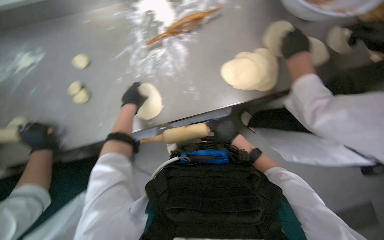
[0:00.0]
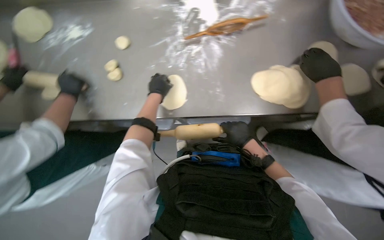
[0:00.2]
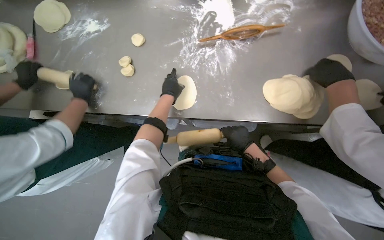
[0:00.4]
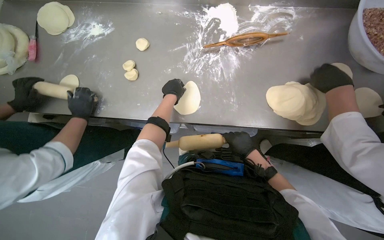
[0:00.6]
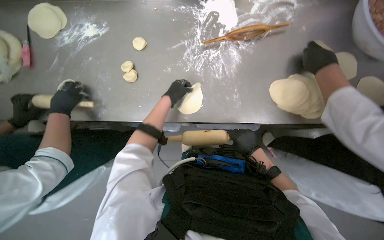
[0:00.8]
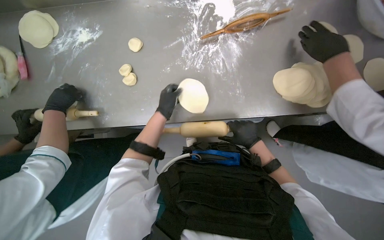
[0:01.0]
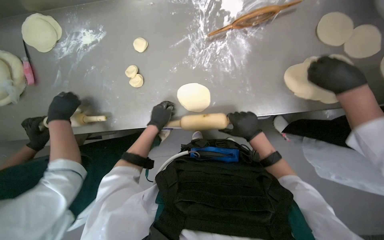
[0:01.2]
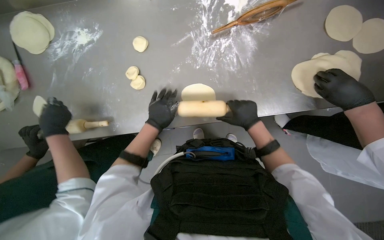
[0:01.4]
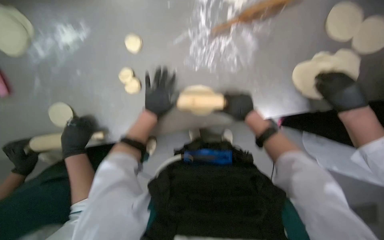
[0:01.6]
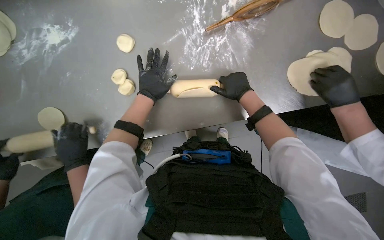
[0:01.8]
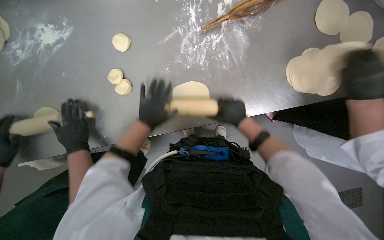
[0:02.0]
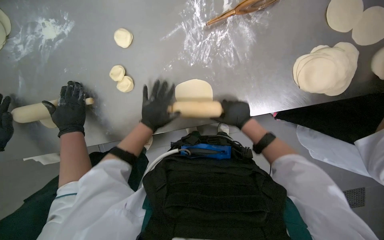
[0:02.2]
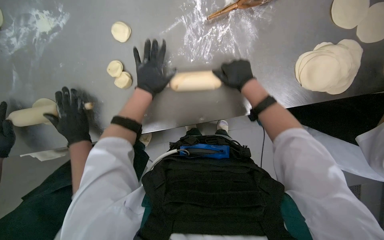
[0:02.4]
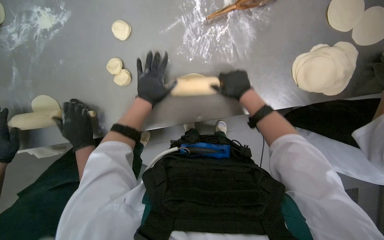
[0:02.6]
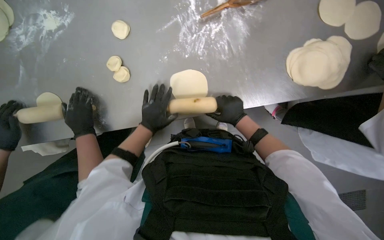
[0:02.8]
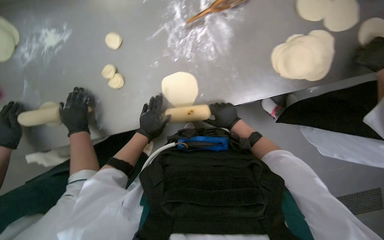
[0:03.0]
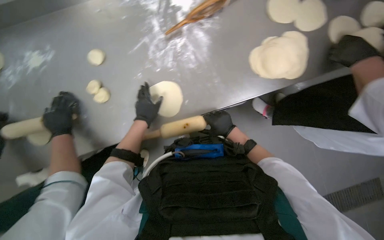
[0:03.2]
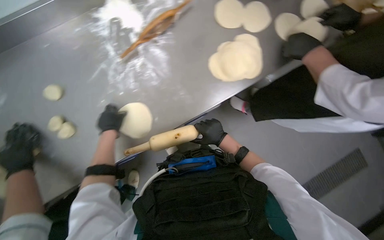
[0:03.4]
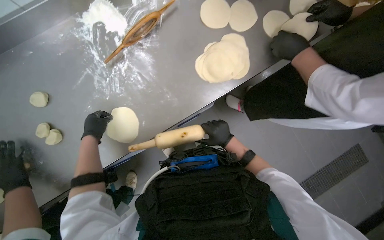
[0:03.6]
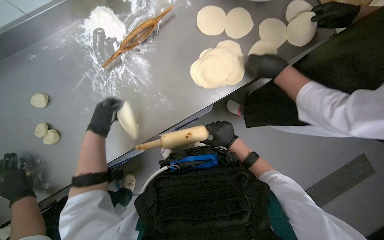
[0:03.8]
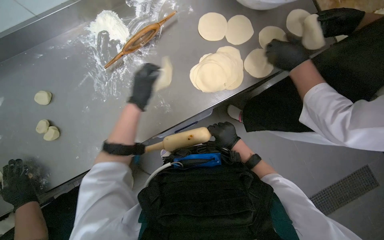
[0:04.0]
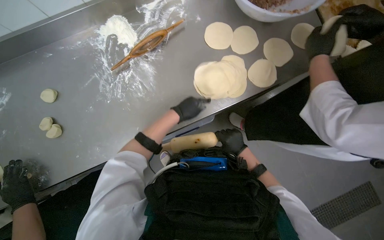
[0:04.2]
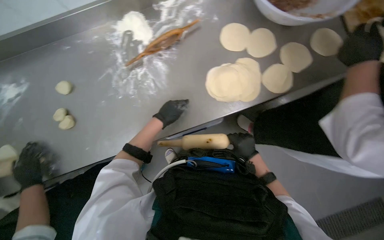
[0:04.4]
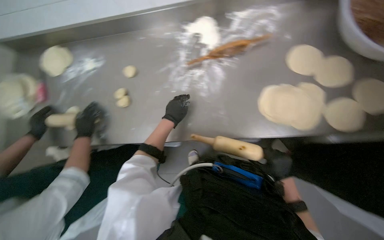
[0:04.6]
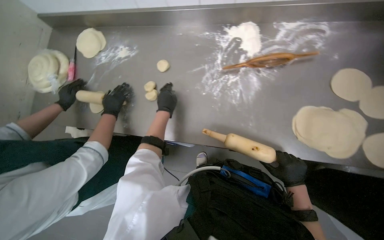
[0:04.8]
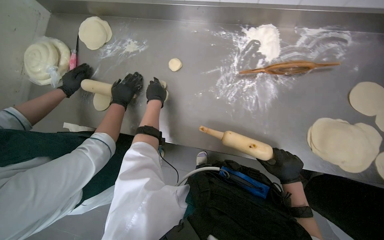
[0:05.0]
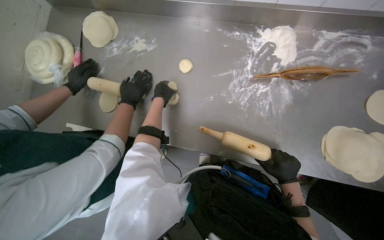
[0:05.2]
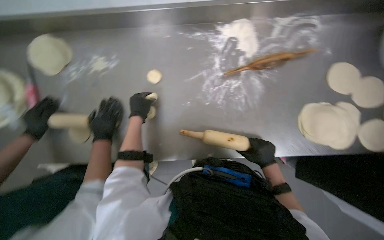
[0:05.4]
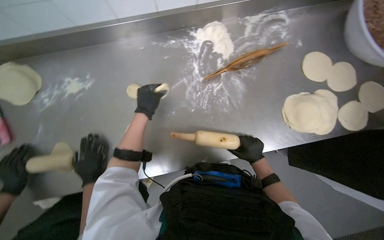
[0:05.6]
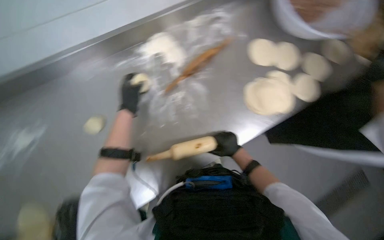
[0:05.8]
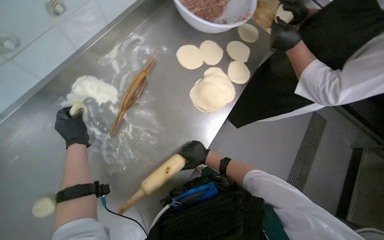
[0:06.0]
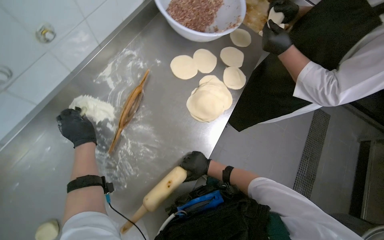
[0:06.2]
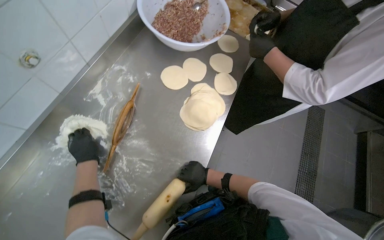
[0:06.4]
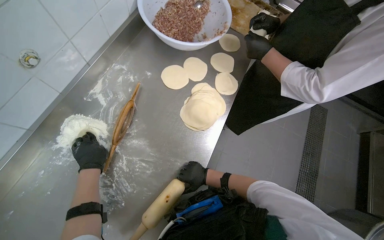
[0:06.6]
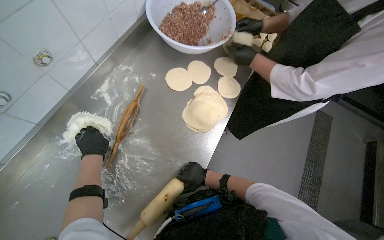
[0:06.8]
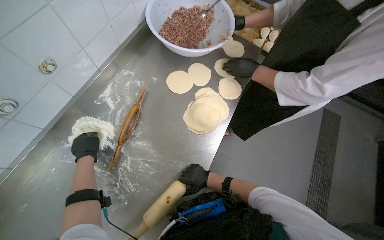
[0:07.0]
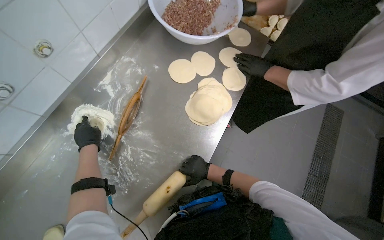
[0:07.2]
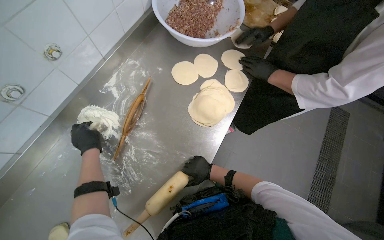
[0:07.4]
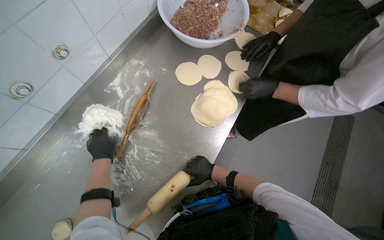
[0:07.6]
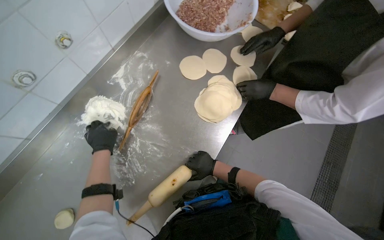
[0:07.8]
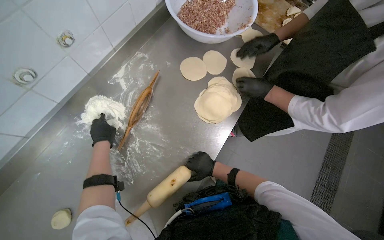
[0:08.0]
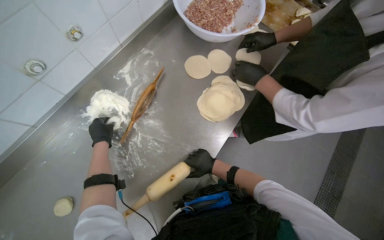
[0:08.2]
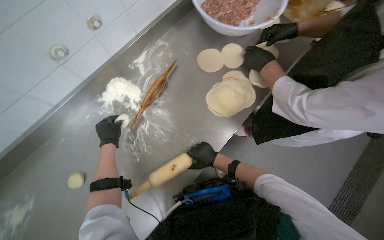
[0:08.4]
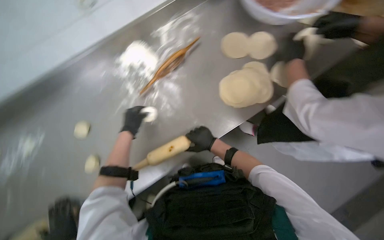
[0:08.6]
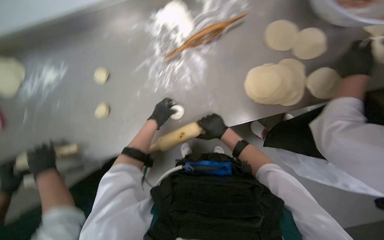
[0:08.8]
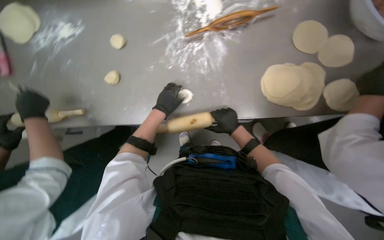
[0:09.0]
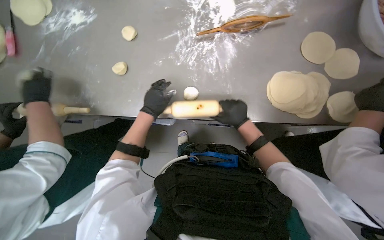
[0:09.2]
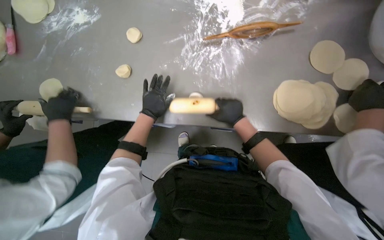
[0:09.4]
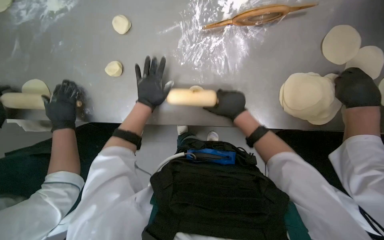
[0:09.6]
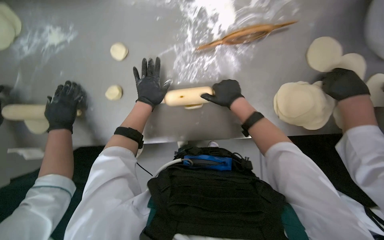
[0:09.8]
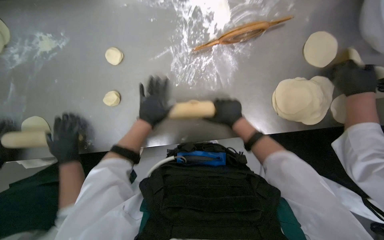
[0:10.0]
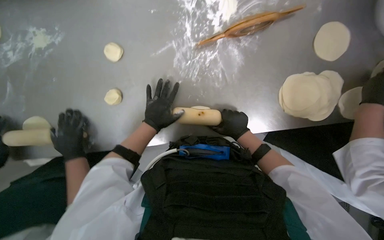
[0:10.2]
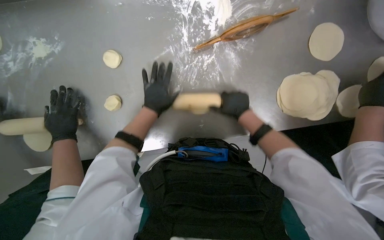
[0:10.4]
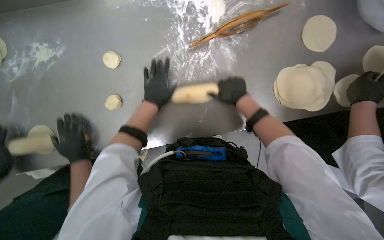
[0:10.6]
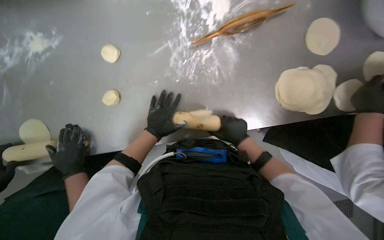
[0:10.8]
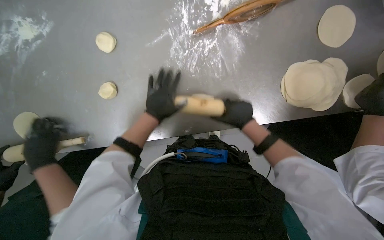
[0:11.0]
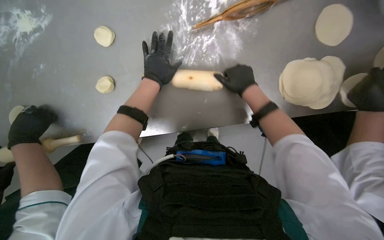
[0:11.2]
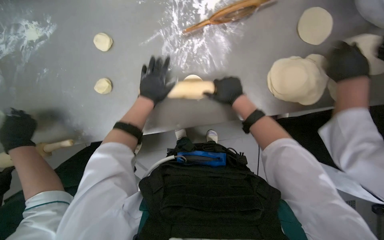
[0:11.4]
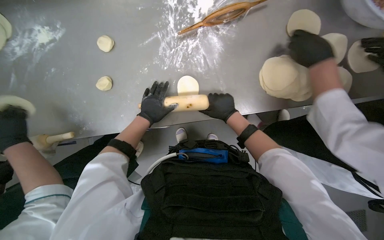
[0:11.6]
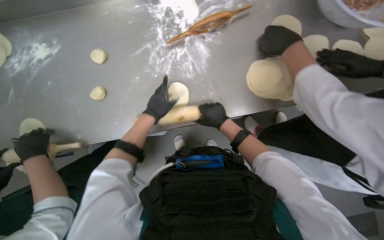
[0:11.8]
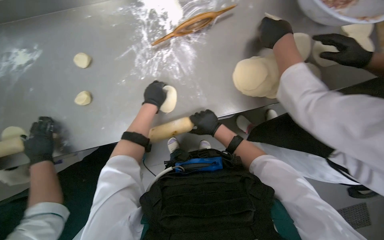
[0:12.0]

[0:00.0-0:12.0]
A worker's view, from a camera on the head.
Job: preparing food.
The whole recording: Rolling dough circles. The worker uses a rolling pin to flatten small dough circles on the metal table.
0:00.0 to 0:01.6: The right hand moves up the picture, some 20 cm.
0:01.6 to 0:03.0: The right hand travels up the picture and back again, about 5 cm each way, while the left hand travels down the picture by approximately 10 cm.
0:03.0 to 0:04.4: The camera pitches upward, by some 10 degrees. The right hand goes about 25 cm to the right, while the left hand travels to the left and back again, approximately 5 cm each way.
0:04.4 to 0:06.0: The head turns to the right by about 40 degrees.
0:06.0 to 0:07.6: The hands make small movements and keep their place.
0:07.6 to 0:09.0: The wearer looks roughly 50 degrees further to the left. The camera pitches downward, by about 20 degrees.
0:09.0 to 0:10.4: The right hand goes up and down the picture, about 10 cm each way, reversing 2 times.
0:10.4 to 0:12.0: The left hand goes up and down the picture, some 15 cm each way, reversing 2 times, while the right hand swings up and down the picture, roughly 15 cm each way, with 2 reversals.

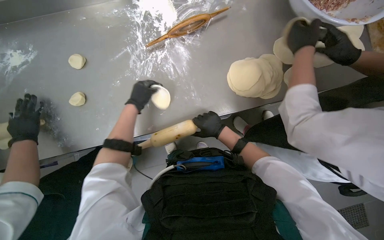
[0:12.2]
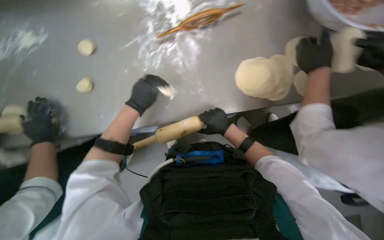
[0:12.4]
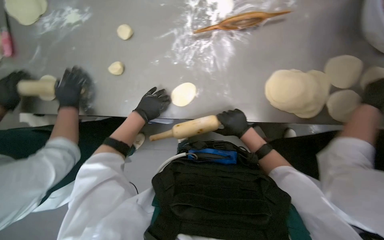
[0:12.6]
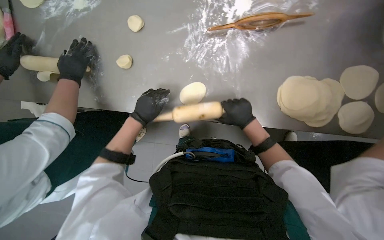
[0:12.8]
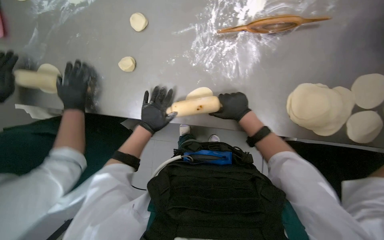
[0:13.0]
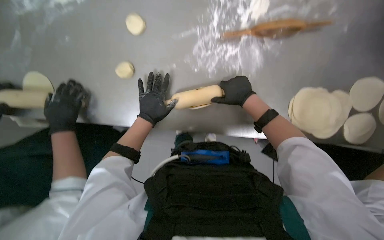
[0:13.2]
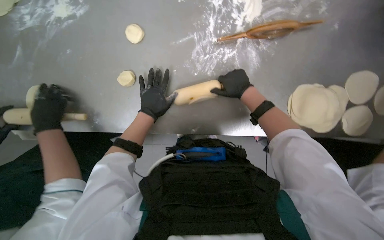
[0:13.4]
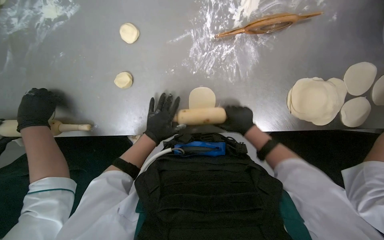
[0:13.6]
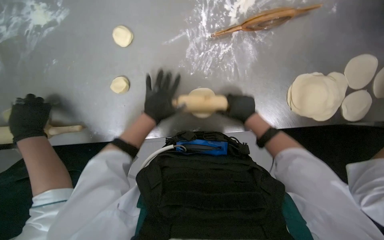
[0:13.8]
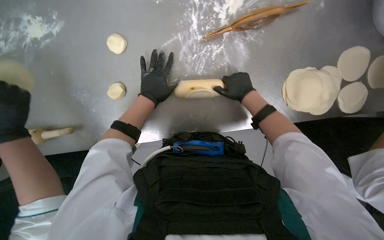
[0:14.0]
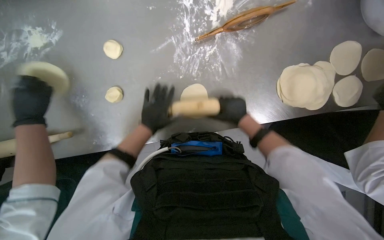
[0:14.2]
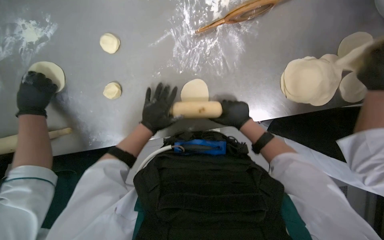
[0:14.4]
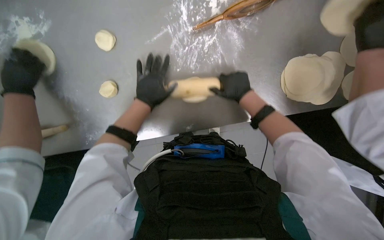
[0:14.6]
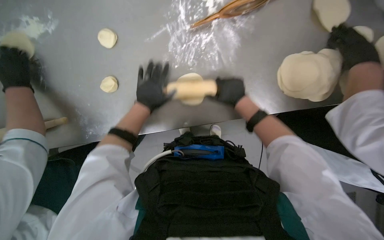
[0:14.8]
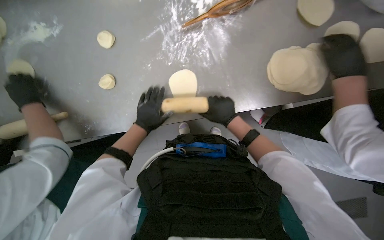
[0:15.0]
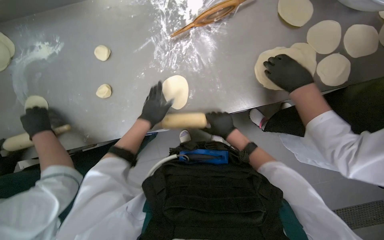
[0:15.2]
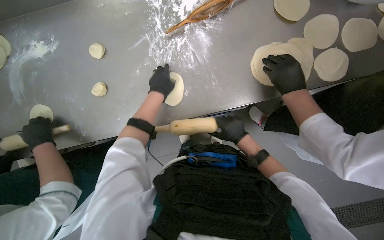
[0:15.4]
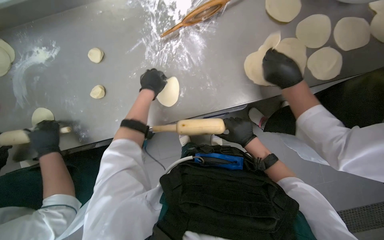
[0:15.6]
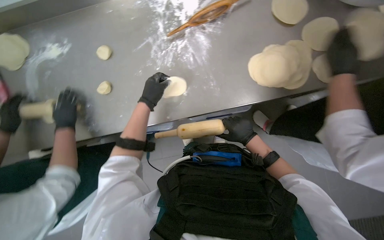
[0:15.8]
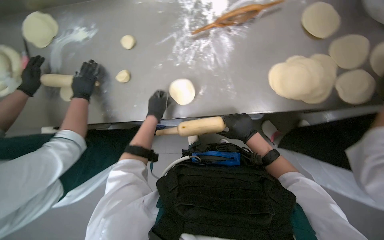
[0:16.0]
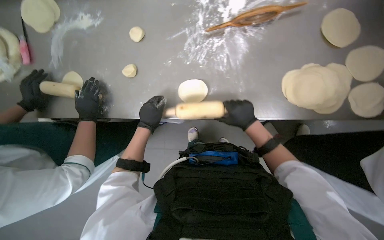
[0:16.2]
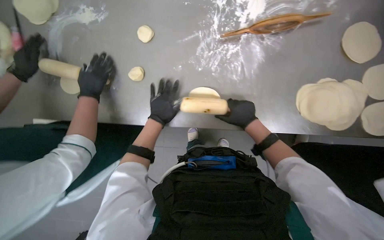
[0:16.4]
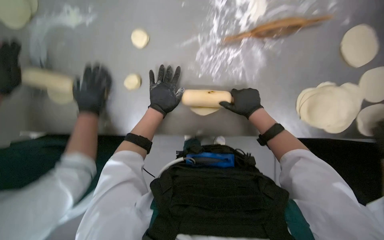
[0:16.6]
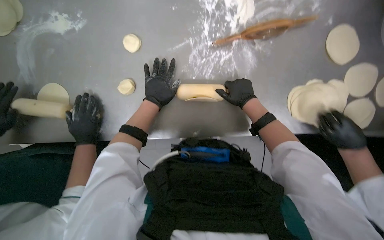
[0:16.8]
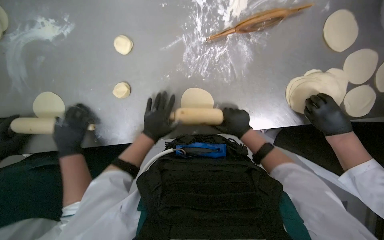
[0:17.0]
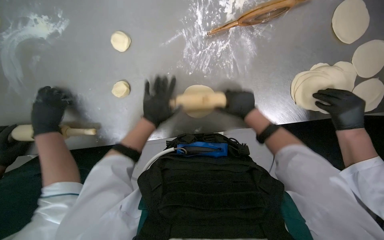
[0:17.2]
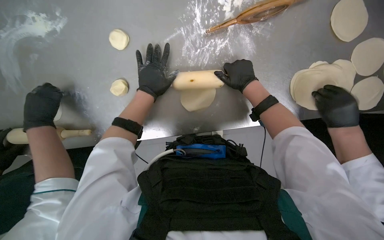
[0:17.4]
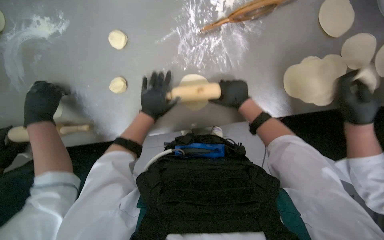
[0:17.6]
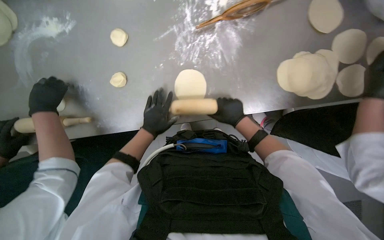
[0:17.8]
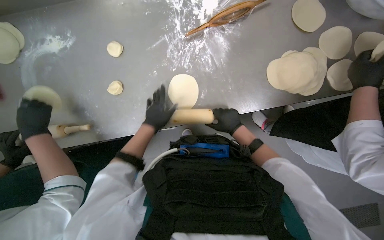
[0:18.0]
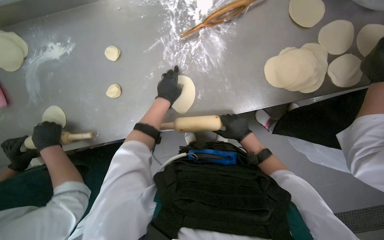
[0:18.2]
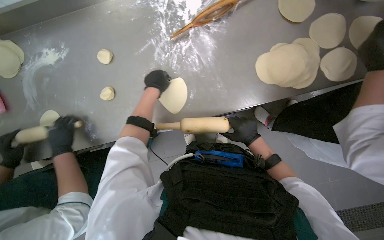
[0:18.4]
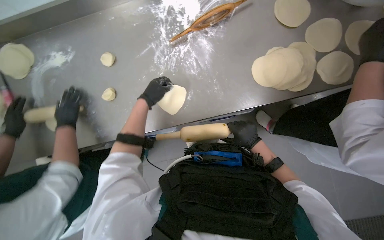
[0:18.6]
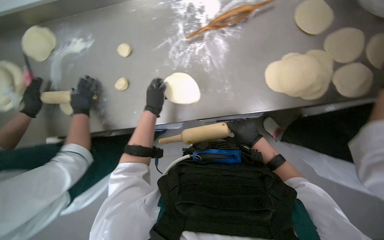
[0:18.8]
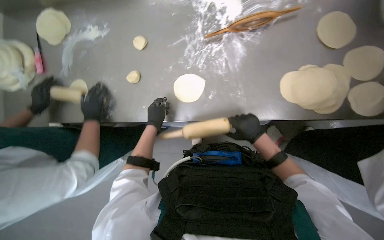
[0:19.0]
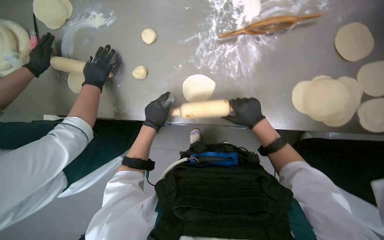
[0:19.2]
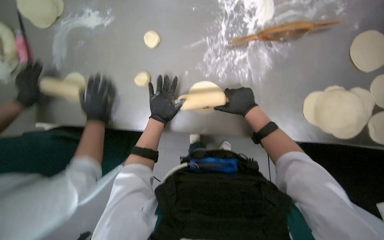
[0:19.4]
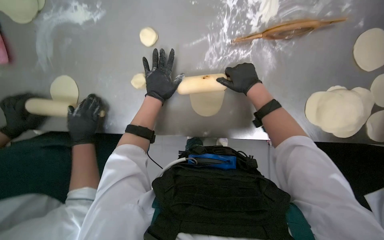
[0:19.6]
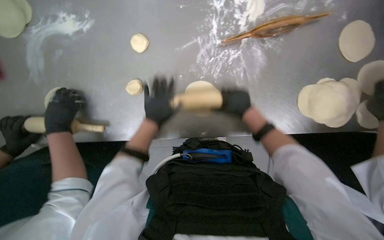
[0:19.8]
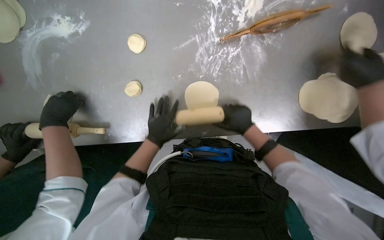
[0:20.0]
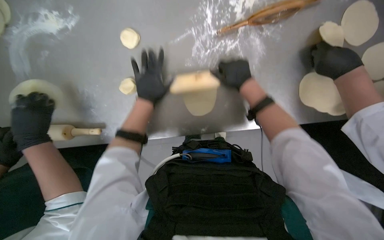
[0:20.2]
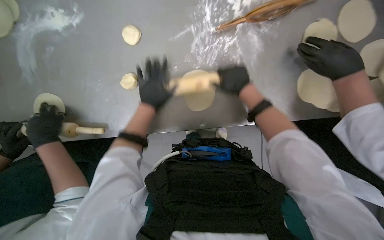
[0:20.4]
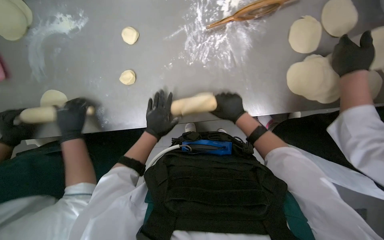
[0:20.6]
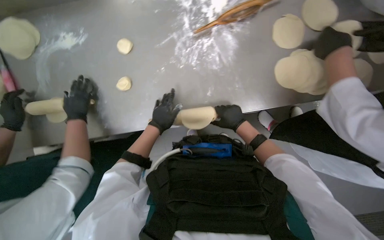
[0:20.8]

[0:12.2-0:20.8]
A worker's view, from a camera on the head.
Job: preparing food.
The whole recording: Rolling dough circles. The worker uses a rolling pin to flatten small dough circles on the metal table.
0:12.2 to 0:13.6: The wearer looks some 15 degrees further downward. The right hand reaches some 25 cm up the picture, then returns.
0:13.6 to 0:15.0: The left hand moves up and down the picture over about 10 cm, changing direction 3 times; the right hand swings up and down the picture, roughly 10 cm each way, with 3 reversals.
0:16.6 to 0:18.0: The left hand goes up and down the picture, some 15 cm each way, reversing 2 times, while the right hand moves down the picture, roughly 15 cm.
0:18.0 to 0:19.4: The right hand goes roughly 15 cm up the picture, while the left hand goes up the picture and returns, about 15 cm each way.
0:19.4 to 0:20.8: The left hand goes up and down the picture, about 15 cm each way, reversing 3 times. Meanwhile the right hand moves up and down the picture over some 15 cm, changing direction 3 times.
